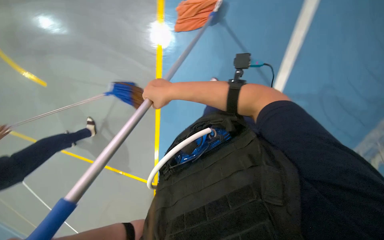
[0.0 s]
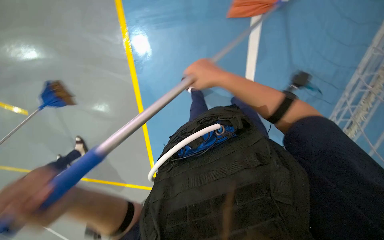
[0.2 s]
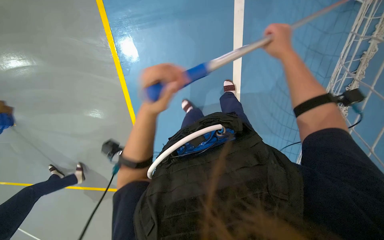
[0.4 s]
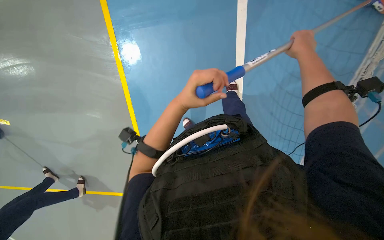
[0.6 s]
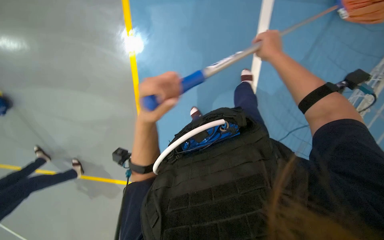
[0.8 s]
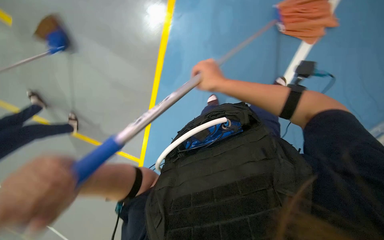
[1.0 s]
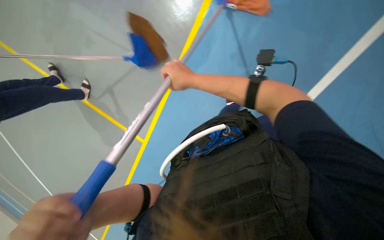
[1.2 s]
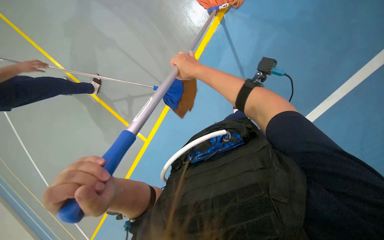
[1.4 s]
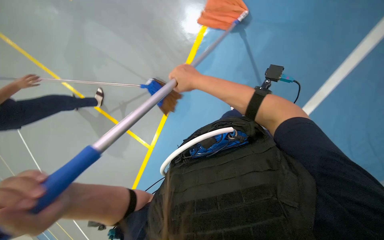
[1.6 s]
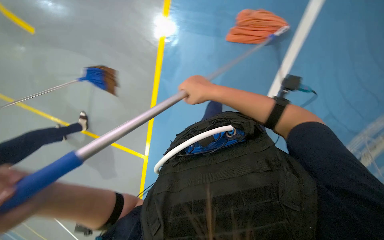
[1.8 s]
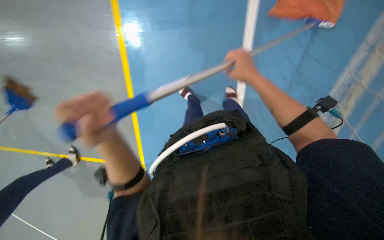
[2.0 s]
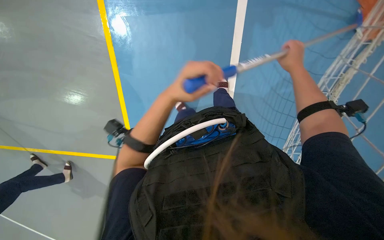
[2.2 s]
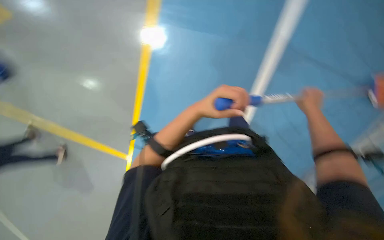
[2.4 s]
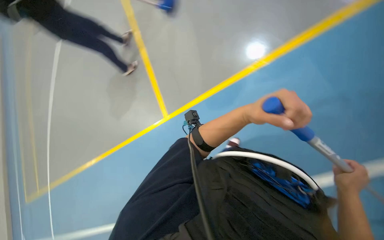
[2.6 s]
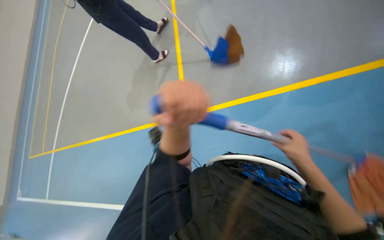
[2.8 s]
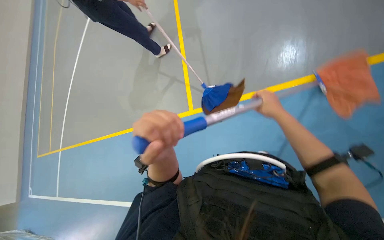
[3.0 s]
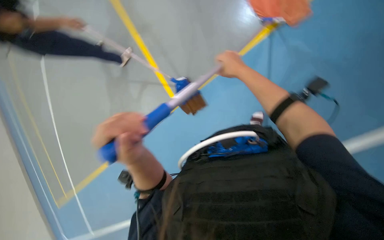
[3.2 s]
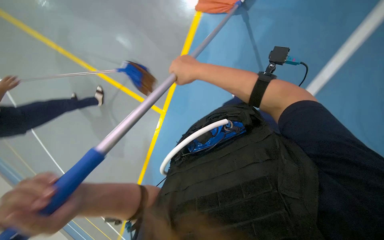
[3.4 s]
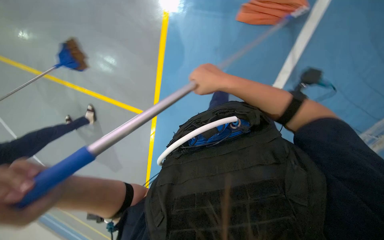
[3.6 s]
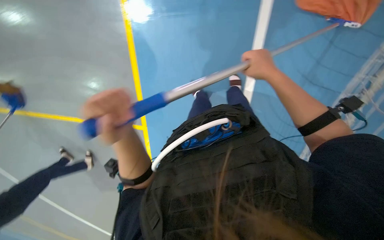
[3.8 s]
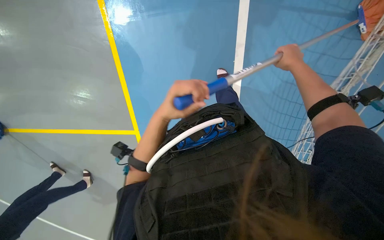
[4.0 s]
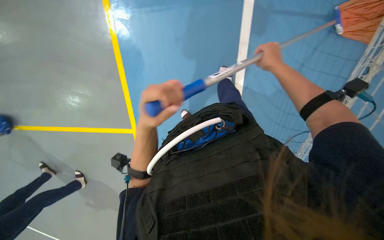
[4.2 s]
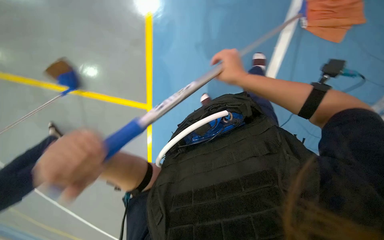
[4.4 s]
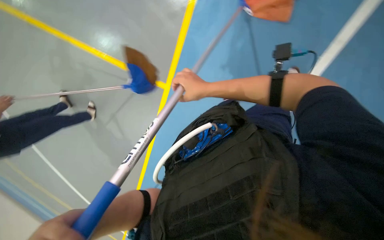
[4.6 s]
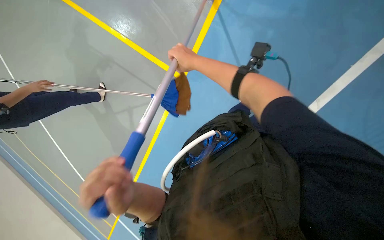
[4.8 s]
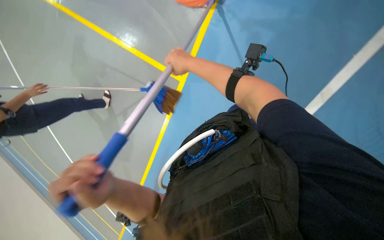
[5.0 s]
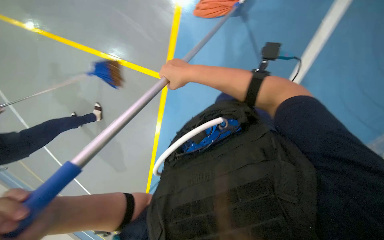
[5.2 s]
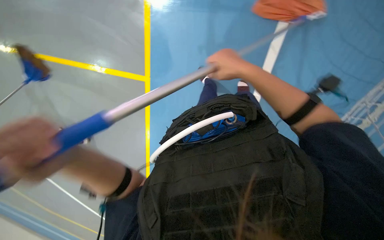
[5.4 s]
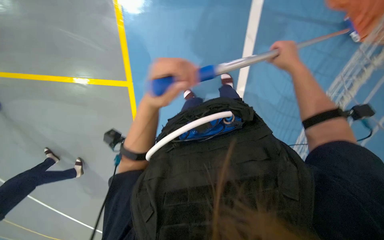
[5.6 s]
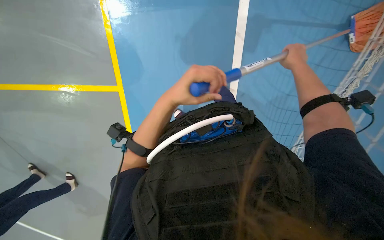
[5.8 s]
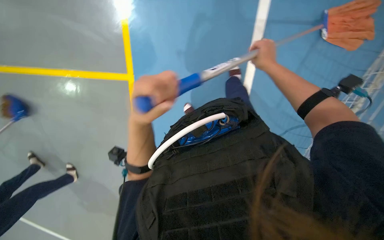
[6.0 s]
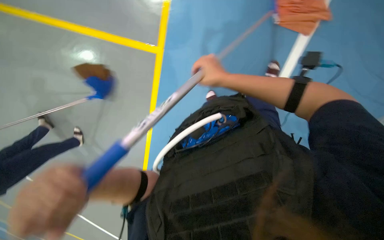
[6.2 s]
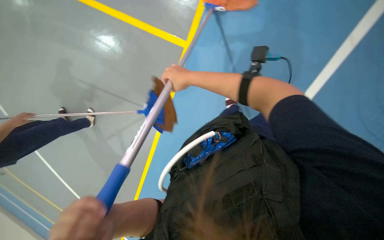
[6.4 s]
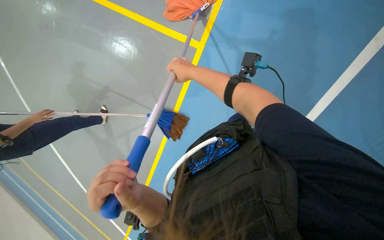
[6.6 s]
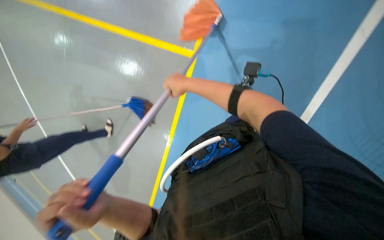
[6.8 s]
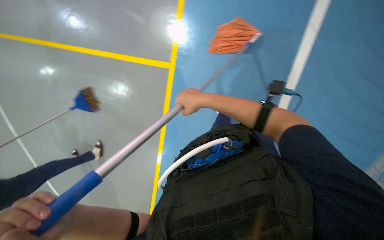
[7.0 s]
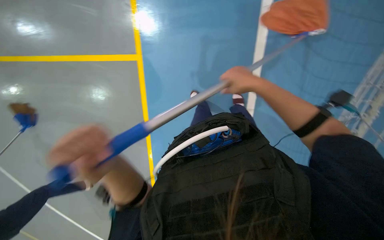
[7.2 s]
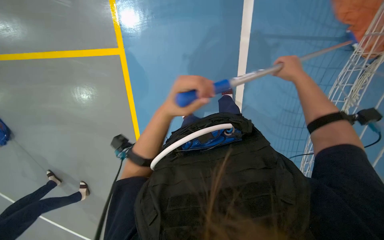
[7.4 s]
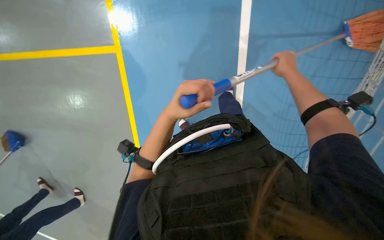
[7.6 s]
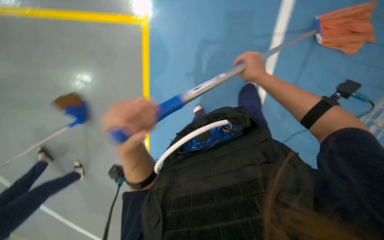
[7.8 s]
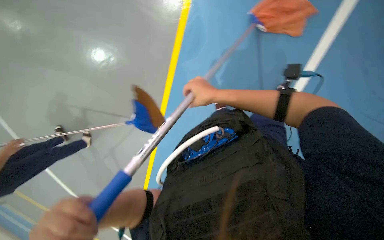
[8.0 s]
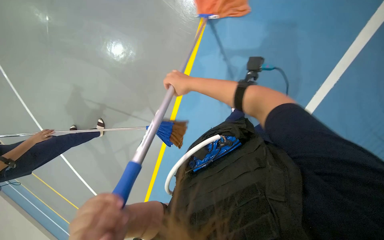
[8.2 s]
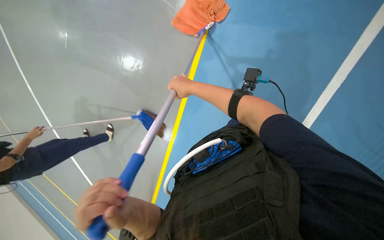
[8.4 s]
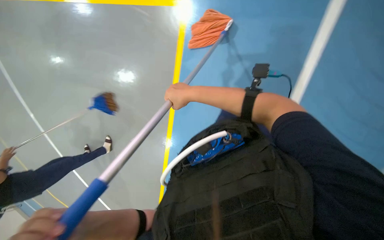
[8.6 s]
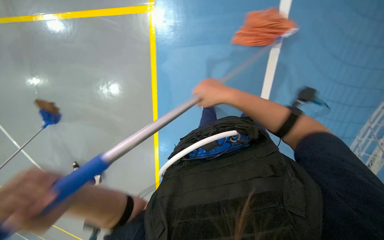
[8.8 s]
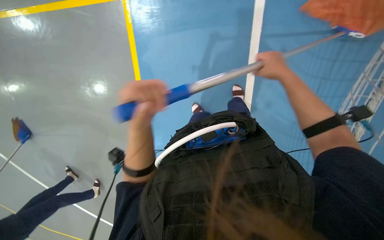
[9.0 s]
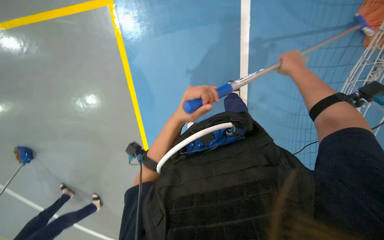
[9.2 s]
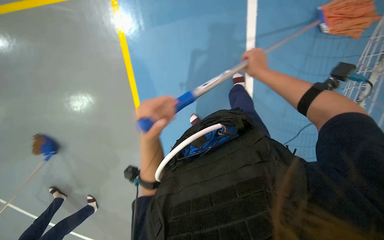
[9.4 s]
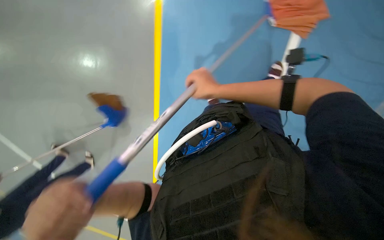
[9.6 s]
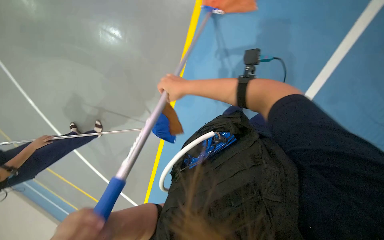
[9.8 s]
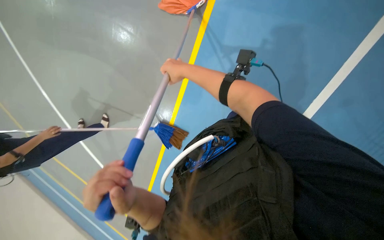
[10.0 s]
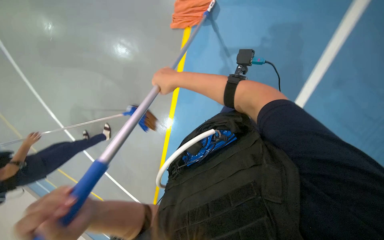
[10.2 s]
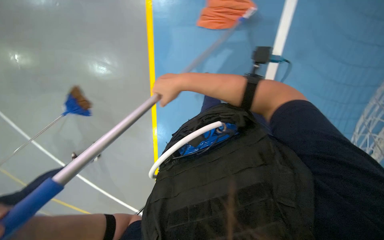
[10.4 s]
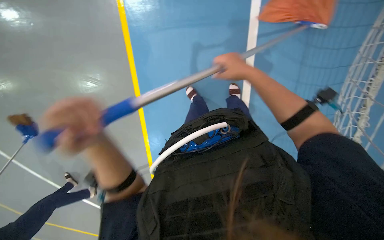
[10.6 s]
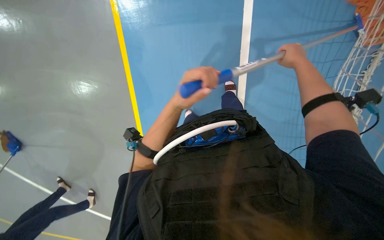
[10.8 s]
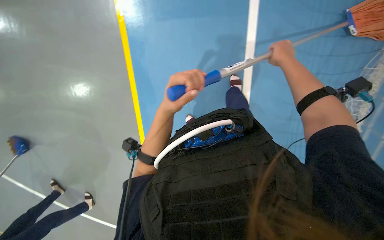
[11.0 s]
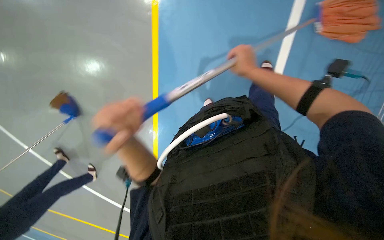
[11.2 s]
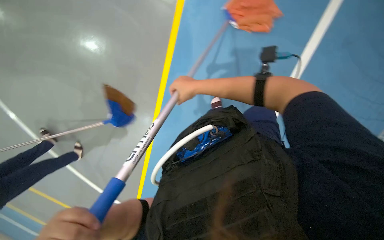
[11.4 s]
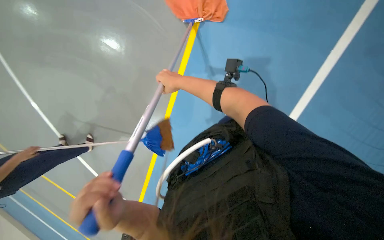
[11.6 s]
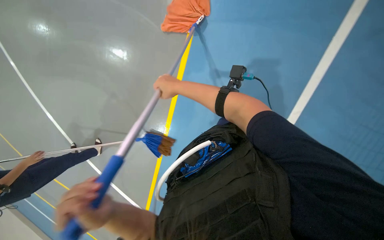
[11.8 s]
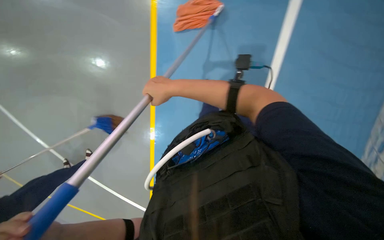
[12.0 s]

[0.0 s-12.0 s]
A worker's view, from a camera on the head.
Job: mopping floor.
The whole recording: Mopping sports court floor. The worker mops the blue sports court floor and wrings the mop in a bucket.
0.0 to 1.6 s: The view tilts roughly 25 degrees downward. The right hand travels to the right and back again, about 35 cm each way.
1.6 to 3.0 s: The left hand moves left and right over approximately 50 cm, changing direction 2 times. Meanwhile the right hand is displaced to the right by roughly 20 cm.
3.0 to 4.4 s: The wearer's head swings some 40 degrees to the right. The camera pitches downward, by roughly 15 degrees.
4.4 to 6.0 s: The right hand goes left and right, approximately 35 cm each way, reversing 2 times, while the left hand goes approximately 25 cm to the right, and goes down the picture and returns, some 15 cm each way.
6.0 to 7.6 s: The left hand shifts some 10 cm to the right, and travels down the picture and back again, roughly 25 cm each way. The right hand moves roughly 25 cm to the left and comes back.
9.0 to 10.4 s: The right hand travels to the left by about 20 cm.

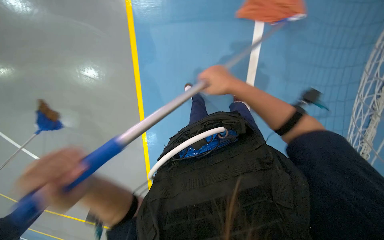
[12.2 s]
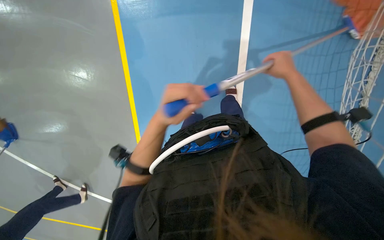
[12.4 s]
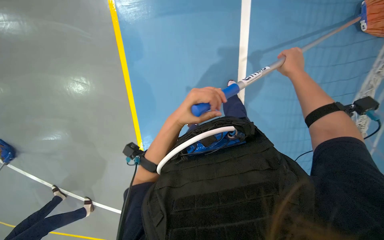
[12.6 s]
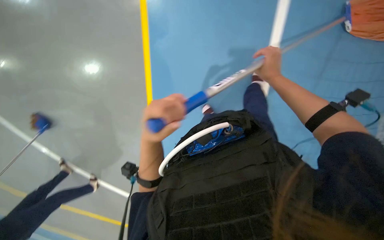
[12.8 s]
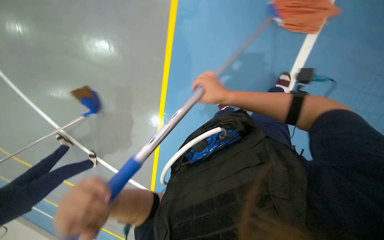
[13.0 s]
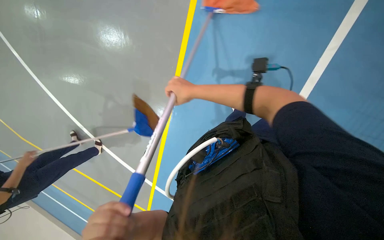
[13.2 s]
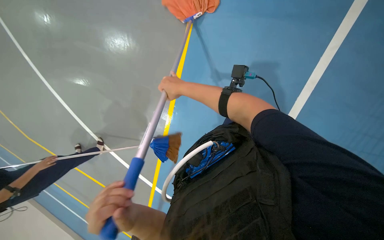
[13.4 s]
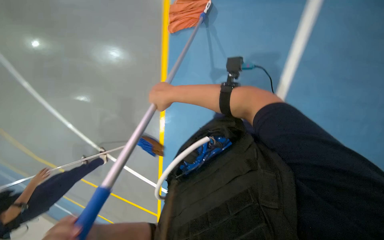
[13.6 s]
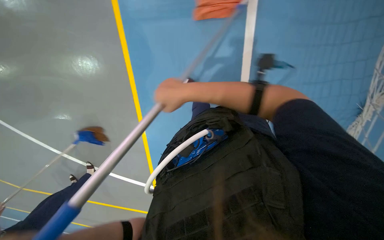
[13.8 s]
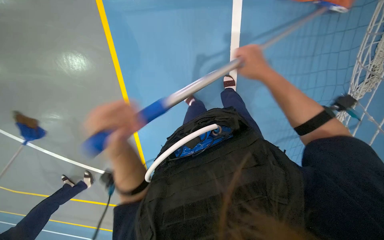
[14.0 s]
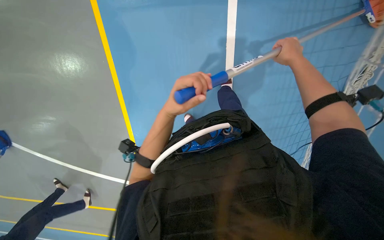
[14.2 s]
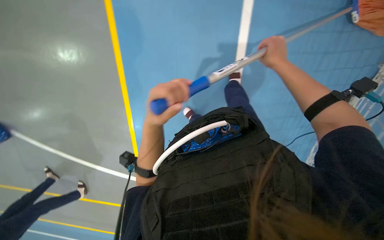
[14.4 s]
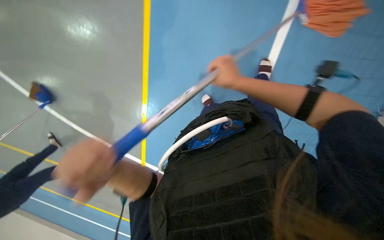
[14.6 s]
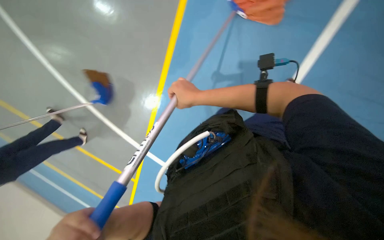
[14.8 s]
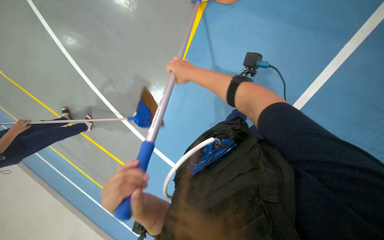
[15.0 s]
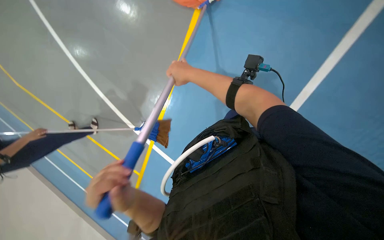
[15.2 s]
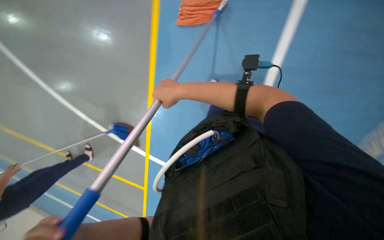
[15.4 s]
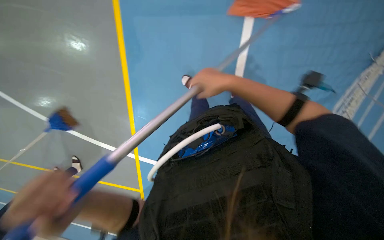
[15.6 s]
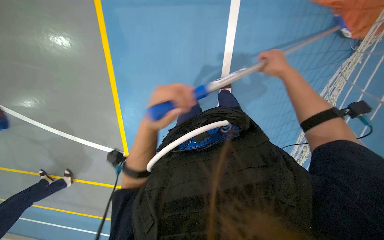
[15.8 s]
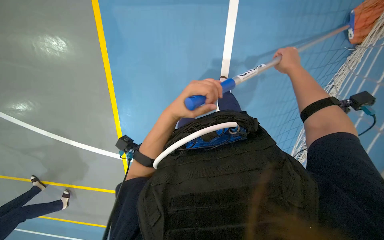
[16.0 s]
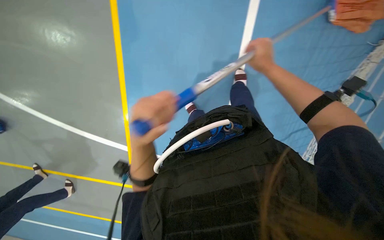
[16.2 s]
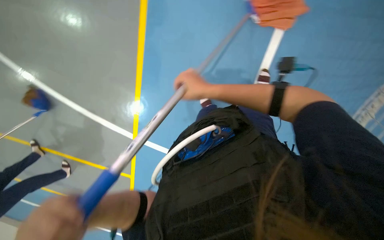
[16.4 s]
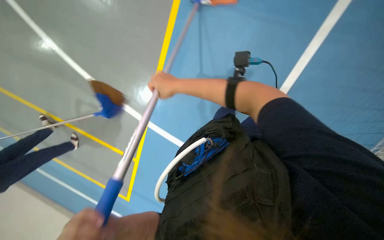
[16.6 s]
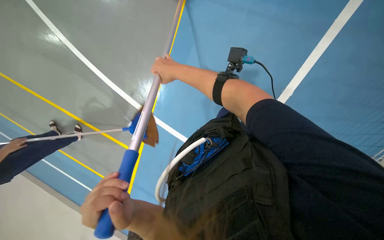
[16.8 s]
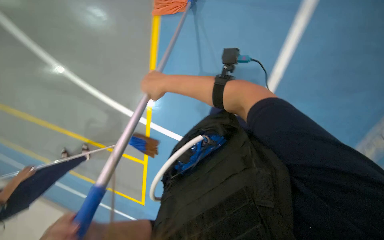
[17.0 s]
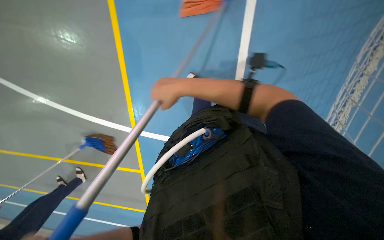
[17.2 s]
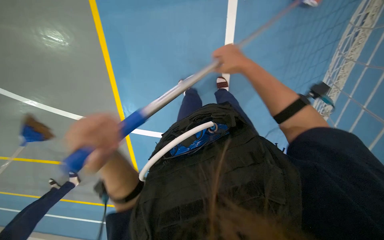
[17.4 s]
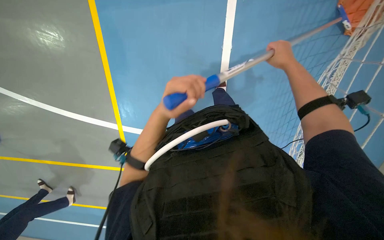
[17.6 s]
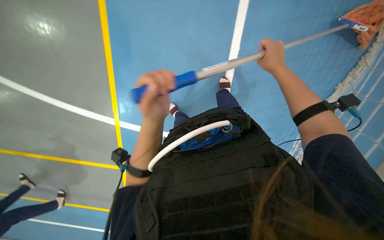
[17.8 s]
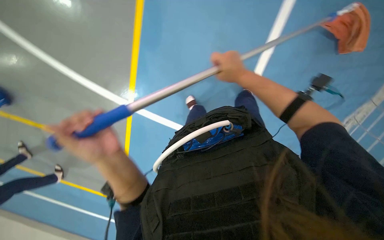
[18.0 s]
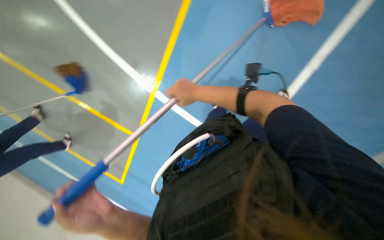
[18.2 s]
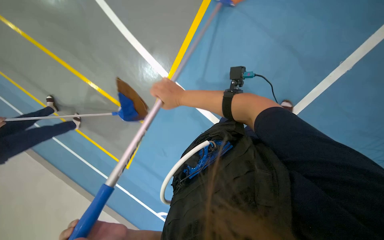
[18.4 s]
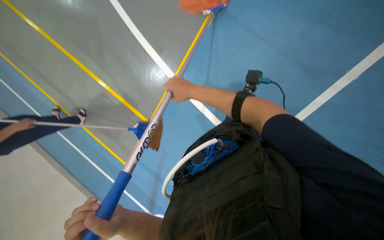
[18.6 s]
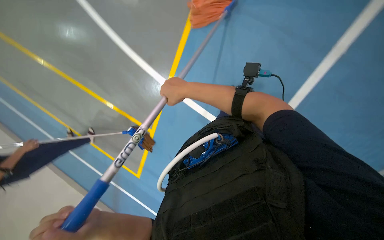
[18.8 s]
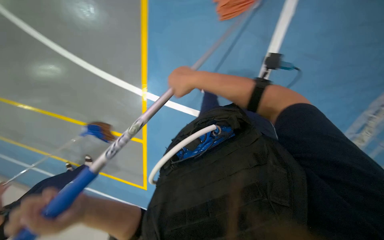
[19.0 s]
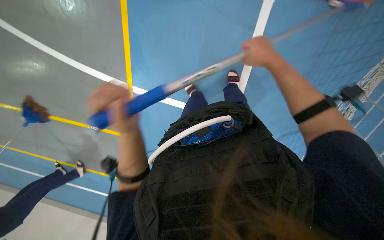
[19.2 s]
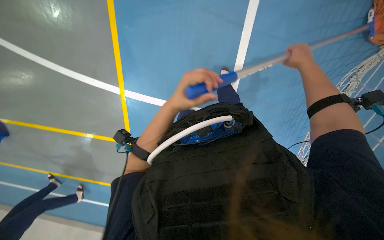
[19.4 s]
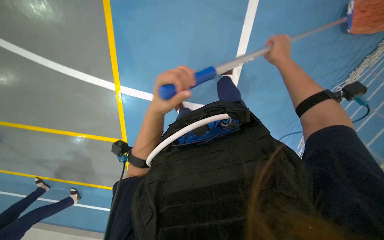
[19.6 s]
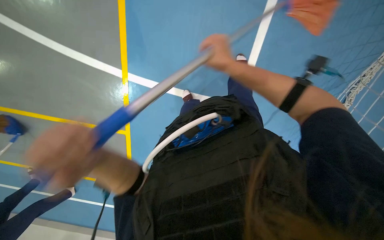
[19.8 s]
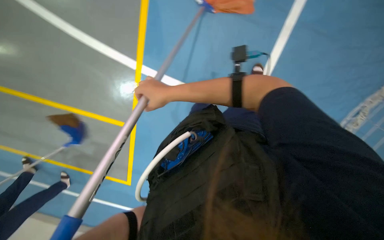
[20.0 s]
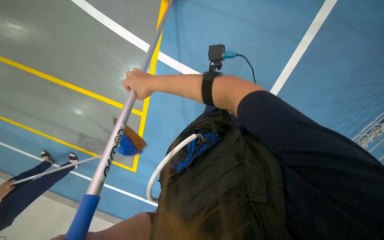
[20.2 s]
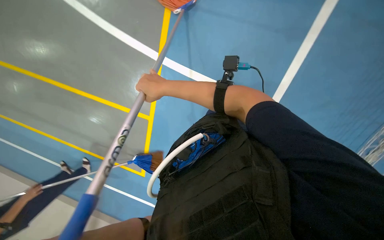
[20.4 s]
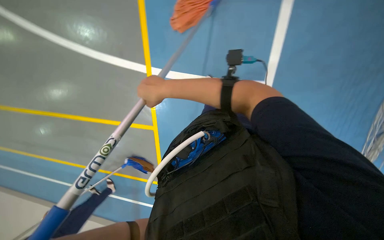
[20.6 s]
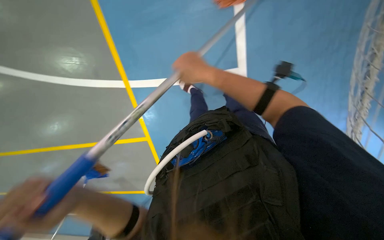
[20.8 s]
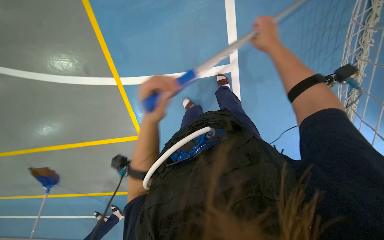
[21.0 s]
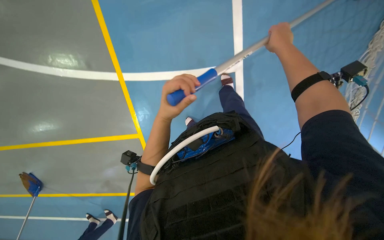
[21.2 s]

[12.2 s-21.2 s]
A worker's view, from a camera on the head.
Job: mopping floor.
The whole recording: Mopping sports court floor. The worker mops the blue sports court floor and wrings the mop in a bucket.
12.2 to 13.8 s: The right hand travels to the right and back again, approximately 20 cm each way.
13.8 to 15.2 s: The right hand moves farther from the camera, about 15 cm, and moves some 30 cm to the right and comes back.
15.2 to 16.6 s: The head rotates approximately 35 degrees to the right. The right hand travels to the right and back again, some 40 cm each way.
16.6 to 18.2 s: The right hand moves roughly 30 cm to the right and comes back.
